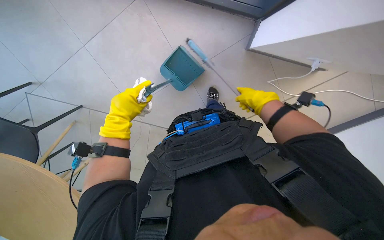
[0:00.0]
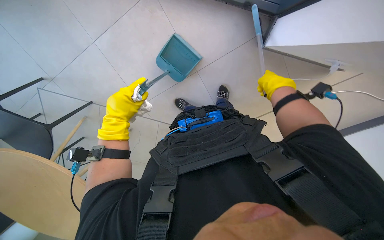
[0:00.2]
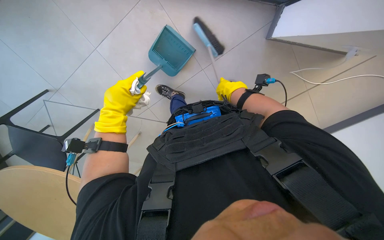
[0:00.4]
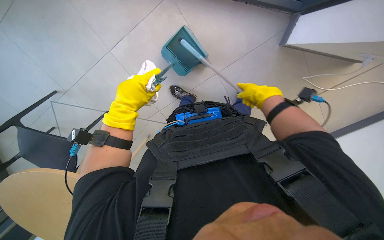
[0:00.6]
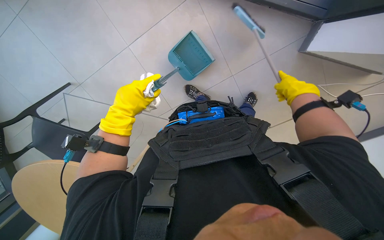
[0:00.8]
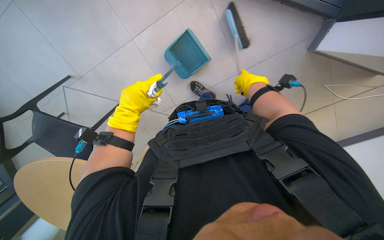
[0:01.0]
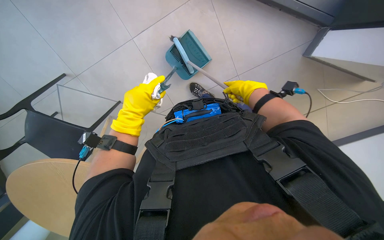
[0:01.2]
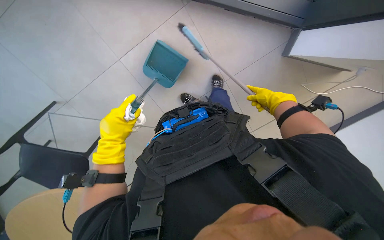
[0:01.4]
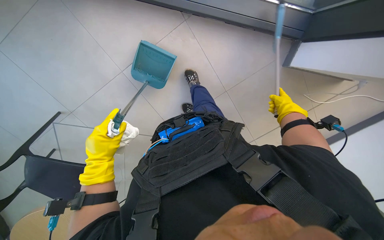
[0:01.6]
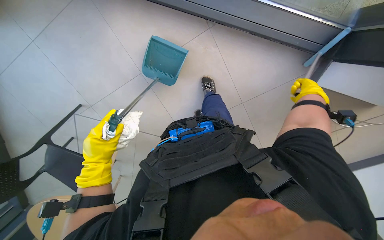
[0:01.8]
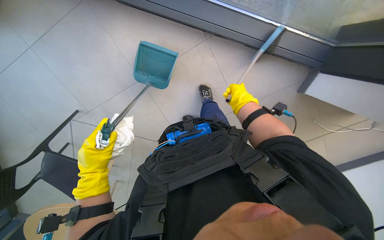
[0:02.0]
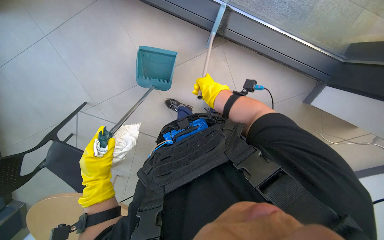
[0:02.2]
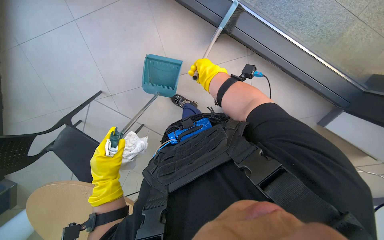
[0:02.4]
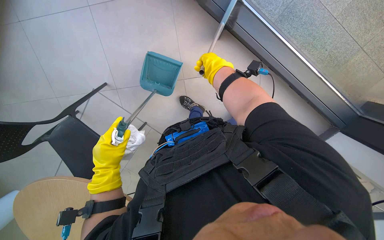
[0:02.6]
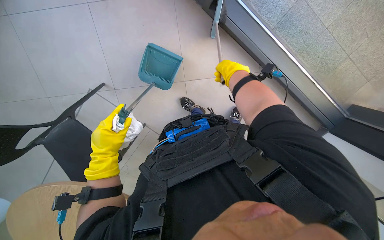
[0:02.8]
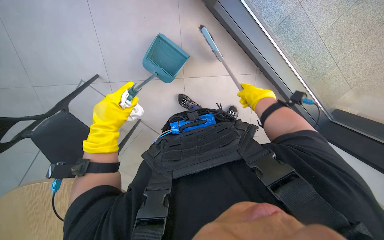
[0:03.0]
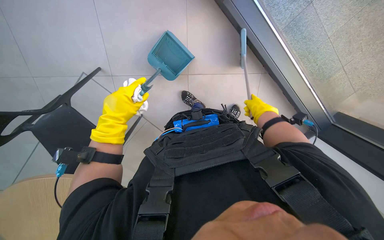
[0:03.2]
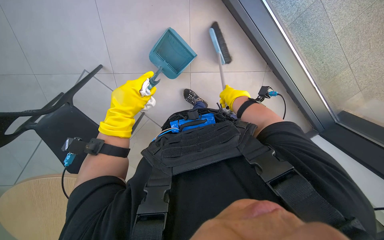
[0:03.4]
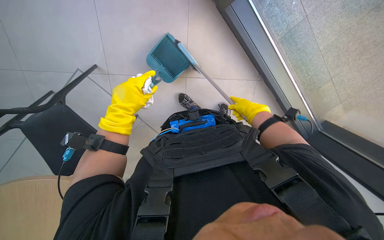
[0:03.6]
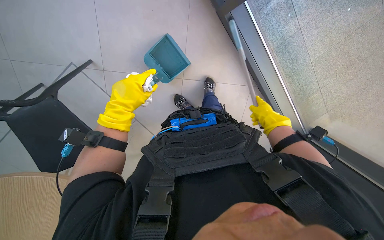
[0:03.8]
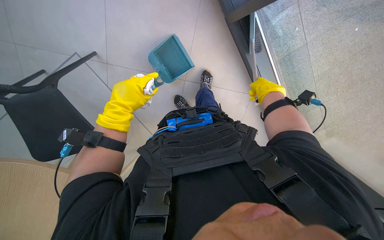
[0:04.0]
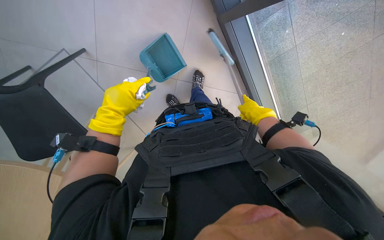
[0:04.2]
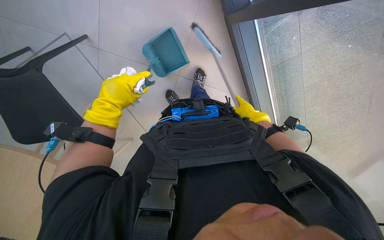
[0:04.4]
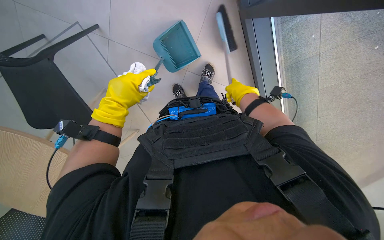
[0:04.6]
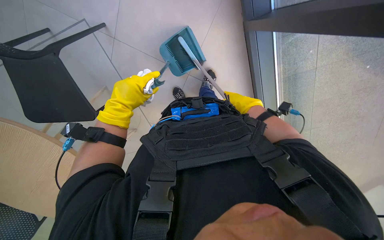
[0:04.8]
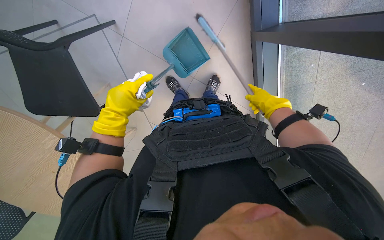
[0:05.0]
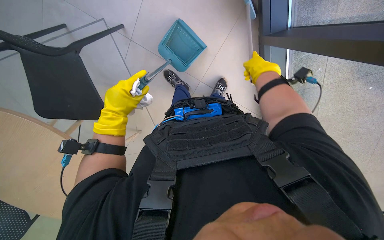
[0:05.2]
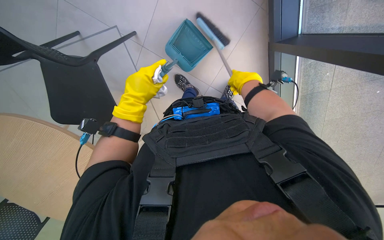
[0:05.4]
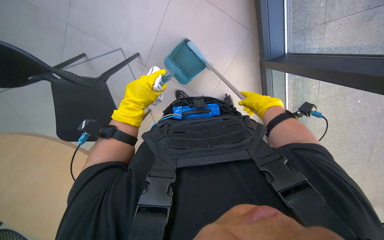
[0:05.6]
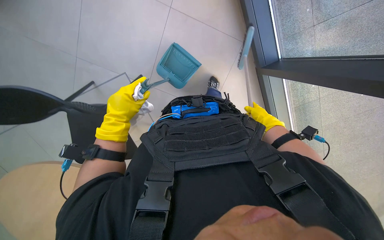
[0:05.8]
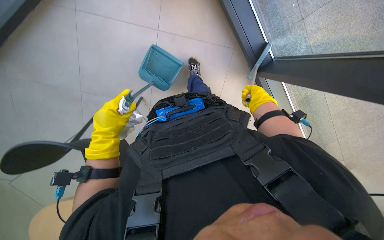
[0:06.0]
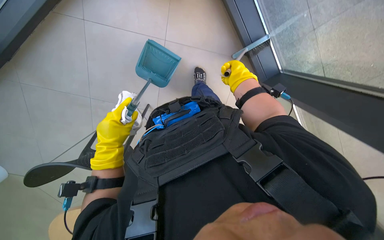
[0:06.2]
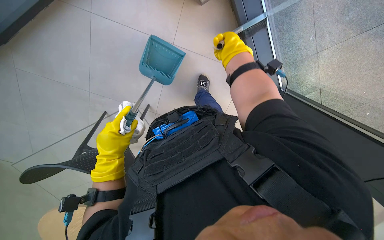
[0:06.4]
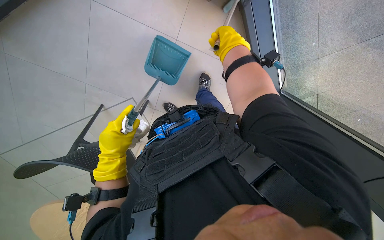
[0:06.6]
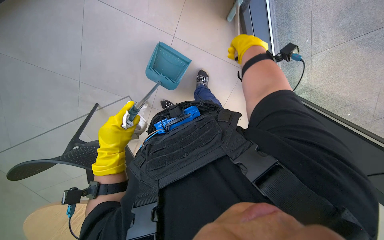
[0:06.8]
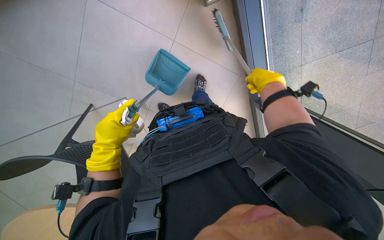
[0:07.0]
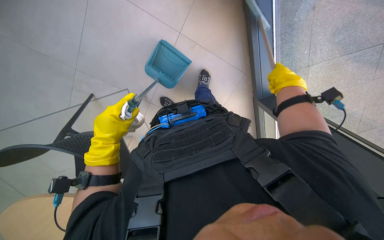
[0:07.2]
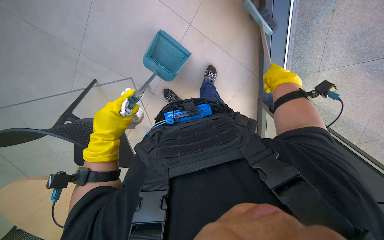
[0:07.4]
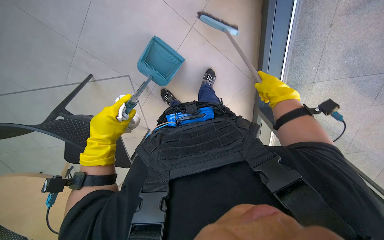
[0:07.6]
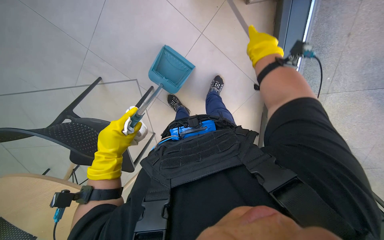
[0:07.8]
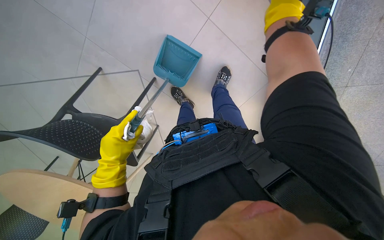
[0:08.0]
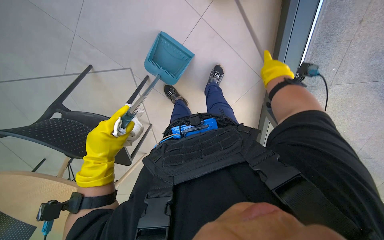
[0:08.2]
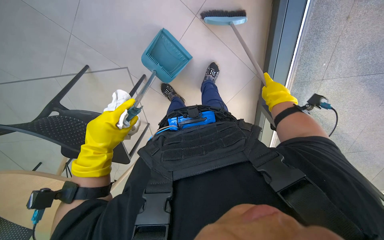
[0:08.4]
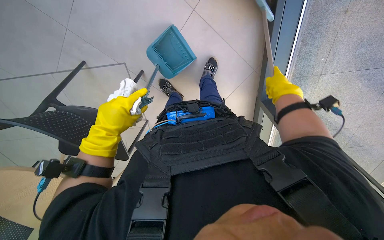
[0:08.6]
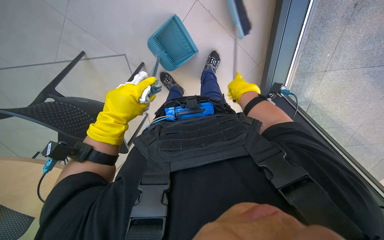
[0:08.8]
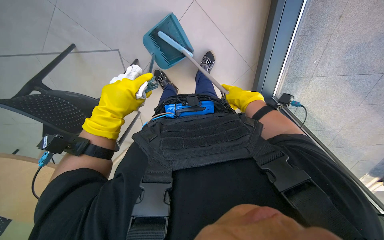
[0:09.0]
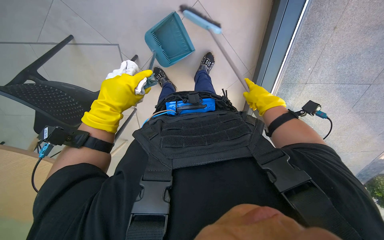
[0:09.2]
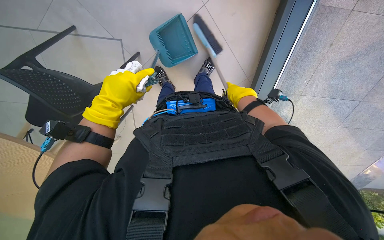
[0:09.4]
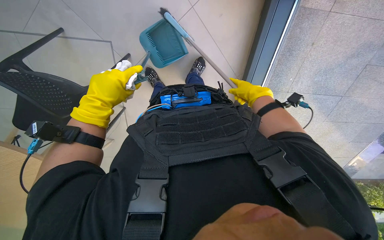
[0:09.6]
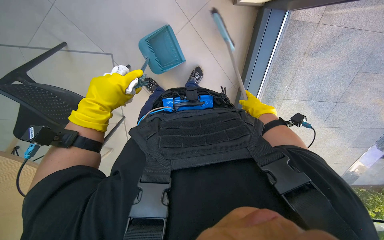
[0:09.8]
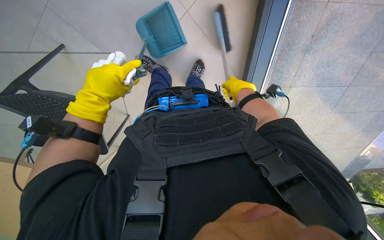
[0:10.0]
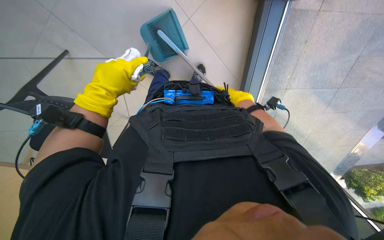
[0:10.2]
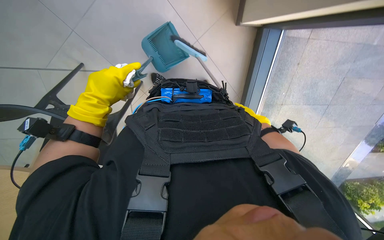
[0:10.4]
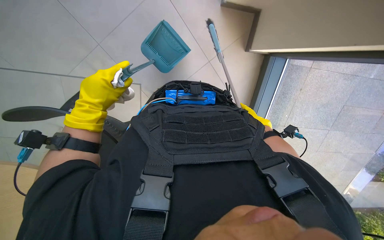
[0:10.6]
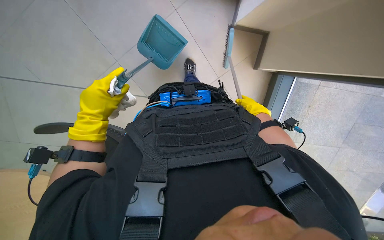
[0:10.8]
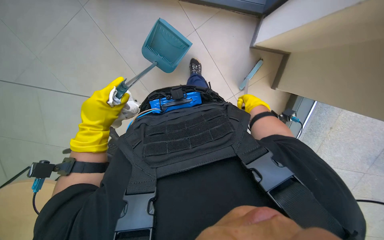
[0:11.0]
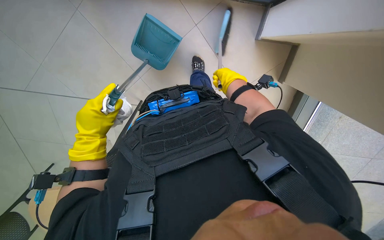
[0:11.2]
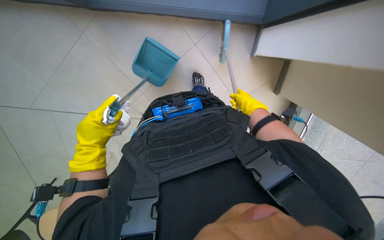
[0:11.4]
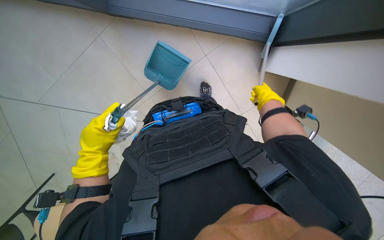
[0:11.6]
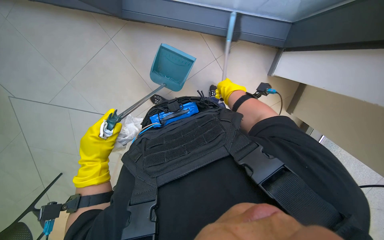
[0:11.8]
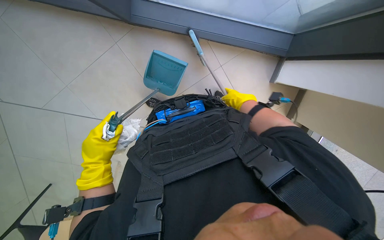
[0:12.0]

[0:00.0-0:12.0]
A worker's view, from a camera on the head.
Job: sweeping floor.
The whole recording: Sweeping floor with brush. The worker sweeps the floor with a brush and collects debris into a dustpan.
0:00.0 to 0:01.6: The right hand travels to the right and farther from the camera by approximately 20 cm.
0:01.6 to 0:03.0: The camera pitches upward, by roughly 15 degrees. The right hand is displaced to the left by roughly 25 cm.
0:03.0 to 0:04.4: The wearer moves about 60 cm.
0:04.4 to 0:06.0: The camera pitches upward, by some 20 degrees.
0:06.0 to 0:07.6: The right hand reaches roughly 15 cm to the left, then returns.
0:07.6 to 0:09.0: The right hand goes approximately 10 cm to the left.
0:09.0 to 0:10.4: The right hand is displaced to the right by about 10 cm.
0:10.4 to 0:12.0: The left hand travels down the picture by roughly 15 cm, while the right hand goes left and right, some 15 cm each way, reversing 2 times.

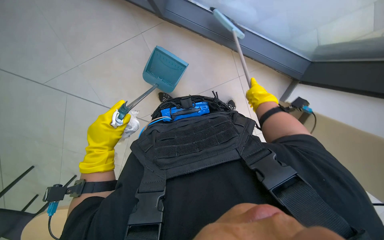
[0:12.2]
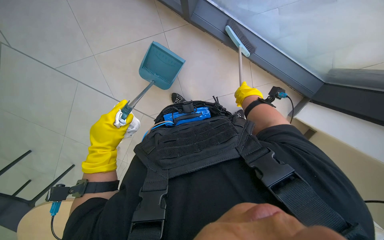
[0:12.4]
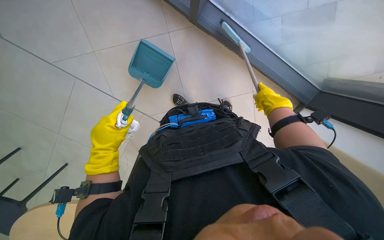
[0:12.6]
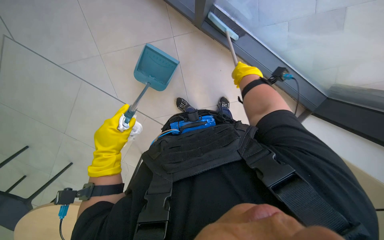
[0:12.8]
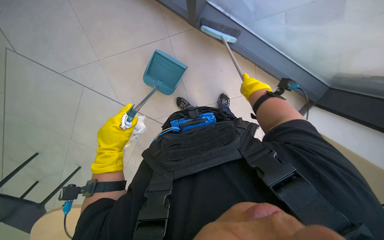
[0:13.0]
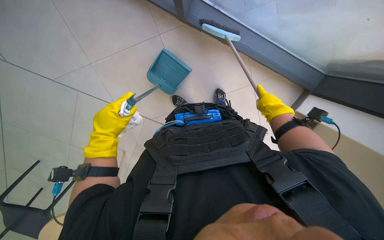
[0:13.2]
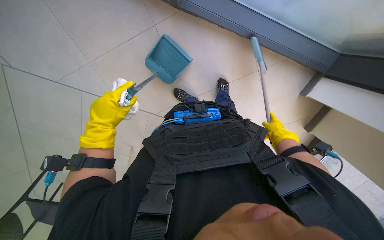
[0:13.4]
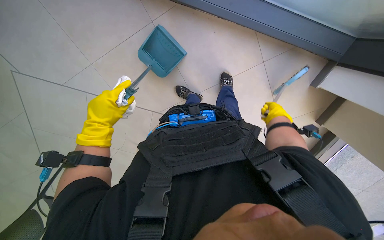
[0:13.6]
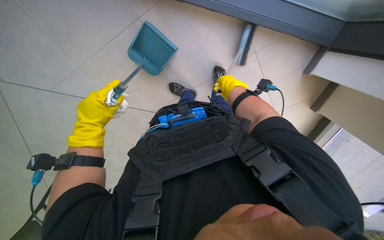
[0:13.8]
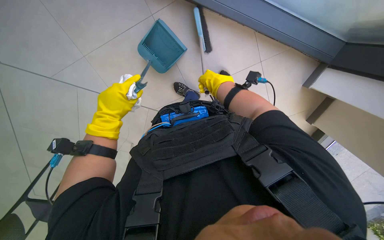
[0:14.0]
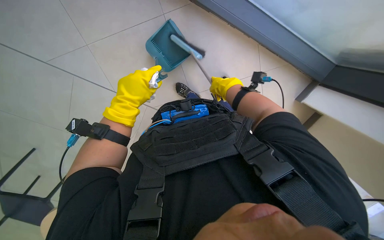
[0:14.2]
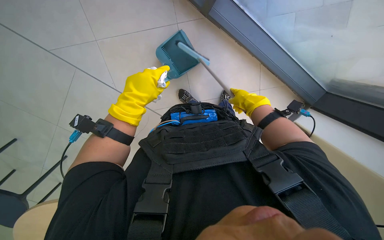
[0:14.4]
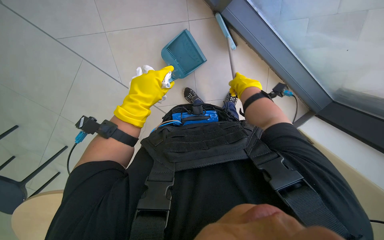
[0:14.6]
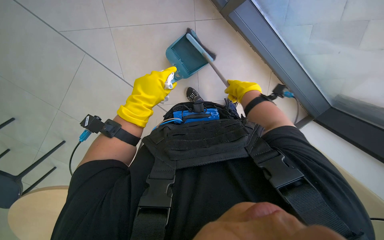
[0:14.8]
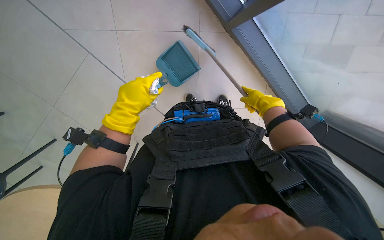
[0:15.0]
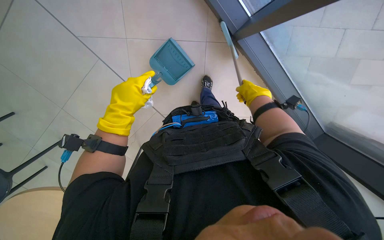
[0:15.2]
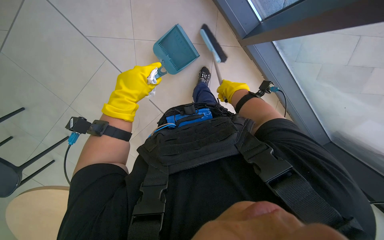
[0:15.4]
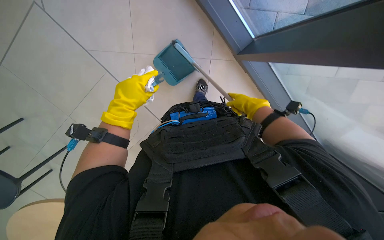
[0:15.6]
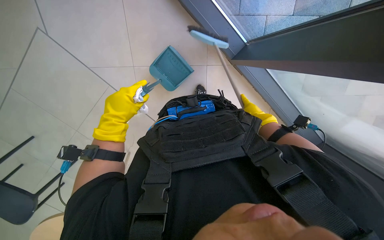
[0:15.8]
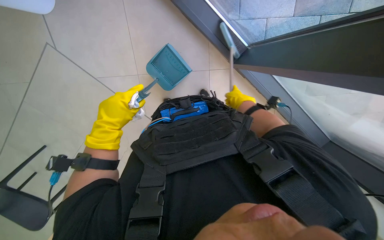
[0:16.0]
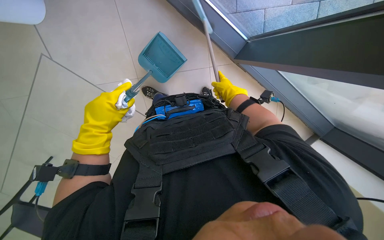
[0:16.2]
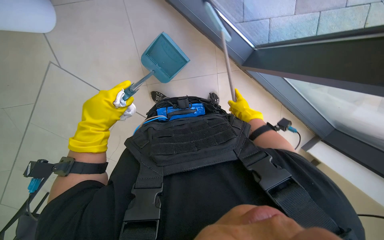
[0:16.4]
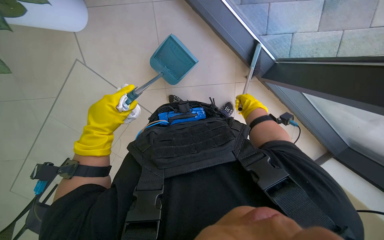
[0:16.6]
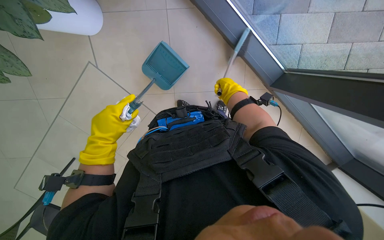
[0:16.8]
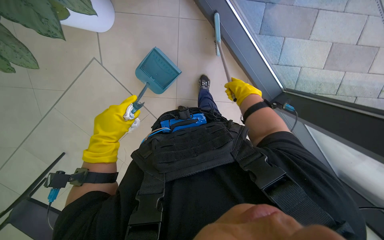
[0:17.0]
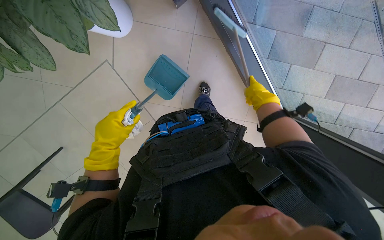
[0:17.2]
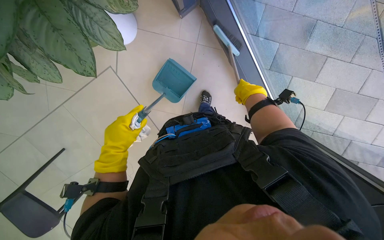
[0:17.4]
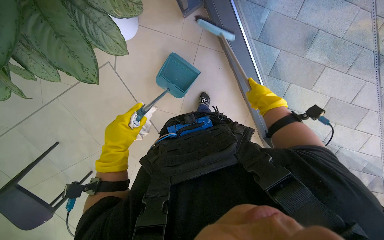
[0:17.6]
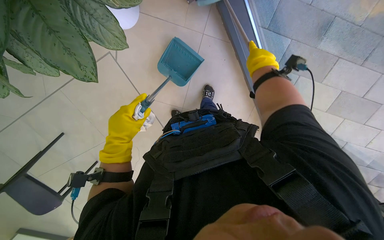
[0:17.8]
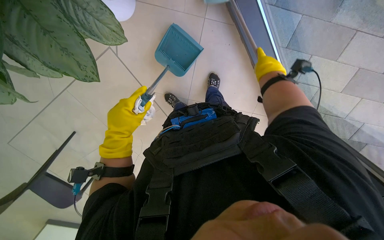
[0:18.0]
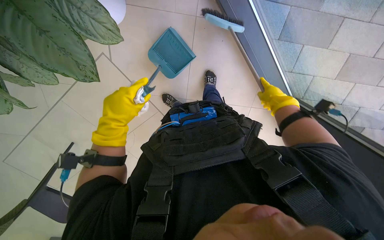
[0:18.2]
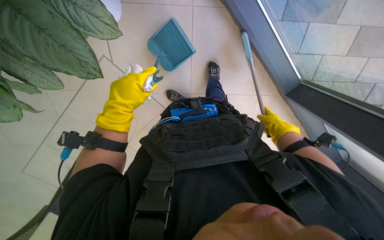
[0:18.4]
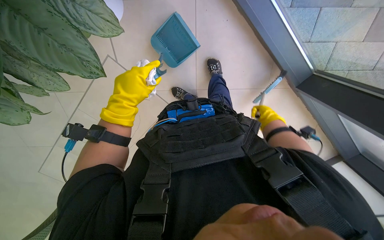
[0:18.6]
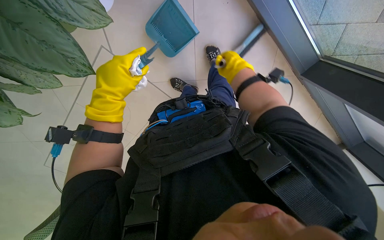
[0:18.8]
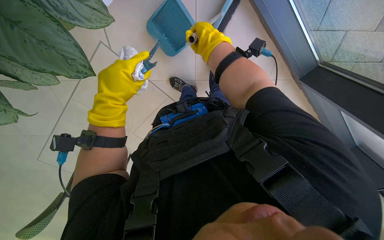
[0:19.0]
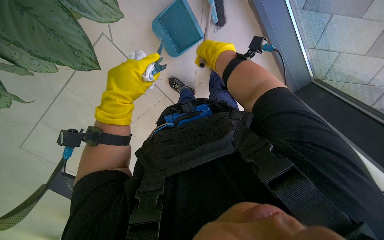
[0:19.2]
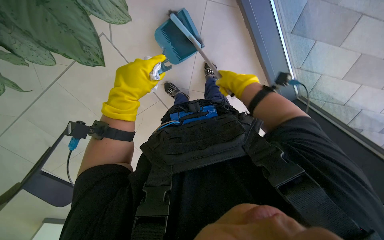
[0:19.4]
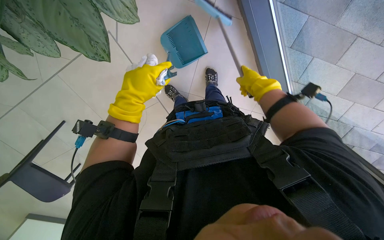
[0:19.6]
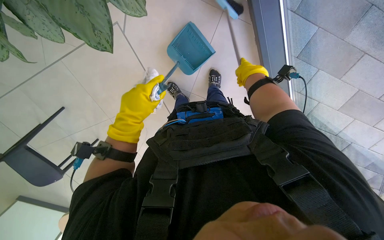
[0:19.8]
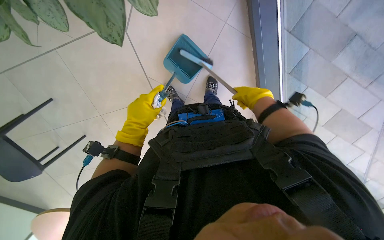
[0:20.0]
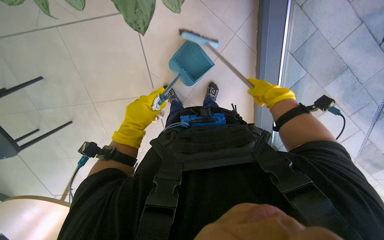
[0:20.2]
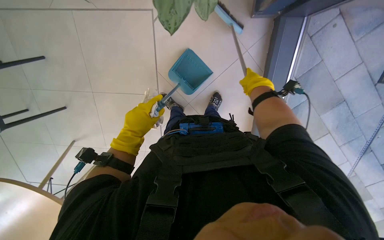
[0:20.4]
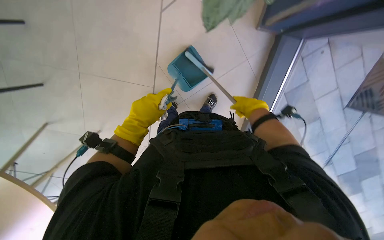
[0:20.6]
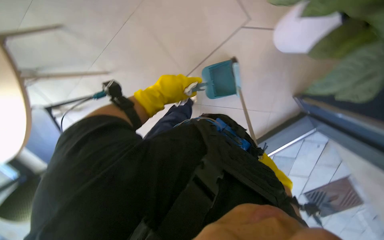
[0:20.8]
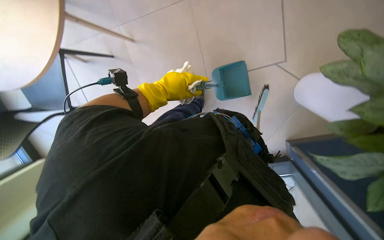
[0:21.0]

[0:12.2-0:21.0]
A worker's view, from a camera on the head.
Job: sweeping floor.
The whole recording: Sweeping floor with brush. The worker sweeps the floor with a brush and collects debris into a dustpan.
0:12.2 to 0:13.6: The right hand shifts roughly 20 cm down the picture, farther from the camera and to the right.
0:13.6 to 0:15.2: The right hand goes approximately 35 cm nearer to the camera, up the picture and to the left.
0:15.2 to 0:16.6: The right hand moves farther from the camera, some 10 cm.
0:16.6 to 0:18.0: The right hand goes some 25 cm up the picture and nearer to the camera.
0:18.0 to 0:19.6: The right hand moves left and right over some 25 cm, changing direction 2 times.
0:19.6 to 0:21.0: The view swings roughly 15 degrees to the right. The scene rotates clockwise by roughly 40 degrees.
